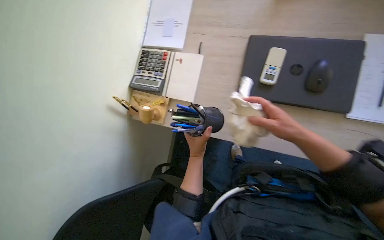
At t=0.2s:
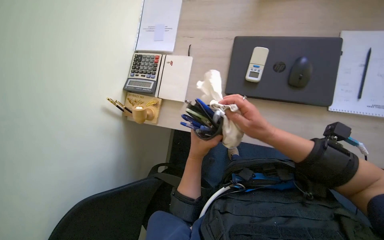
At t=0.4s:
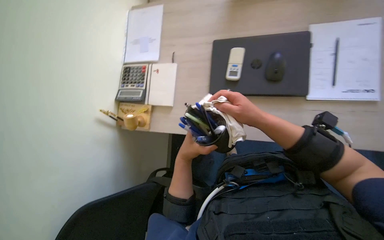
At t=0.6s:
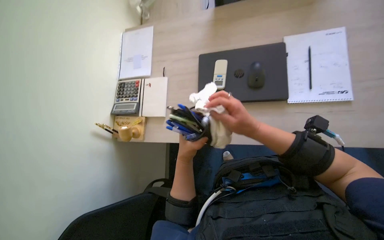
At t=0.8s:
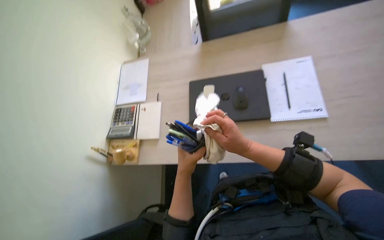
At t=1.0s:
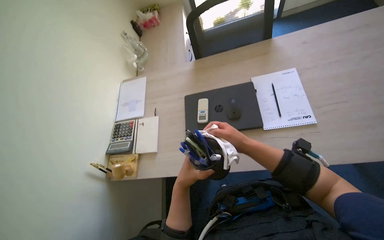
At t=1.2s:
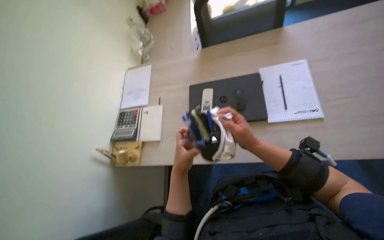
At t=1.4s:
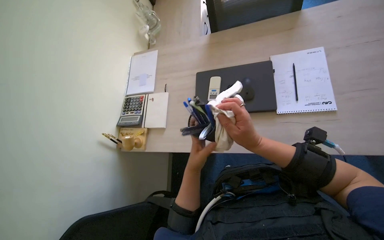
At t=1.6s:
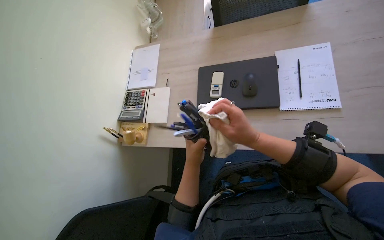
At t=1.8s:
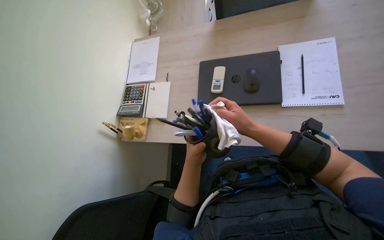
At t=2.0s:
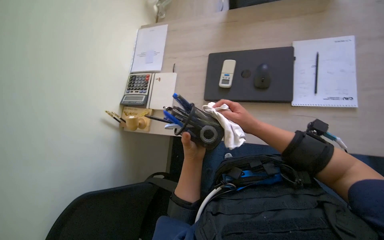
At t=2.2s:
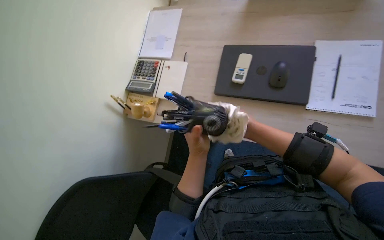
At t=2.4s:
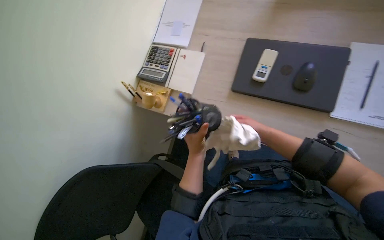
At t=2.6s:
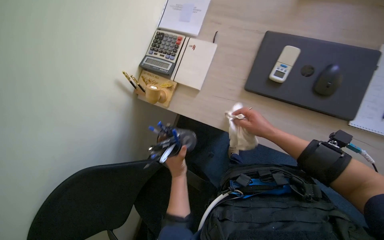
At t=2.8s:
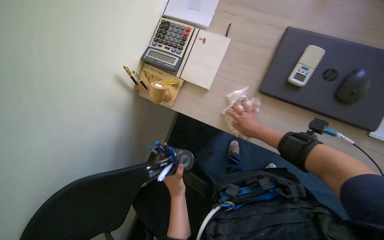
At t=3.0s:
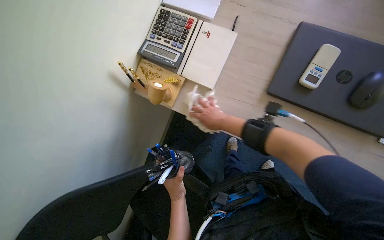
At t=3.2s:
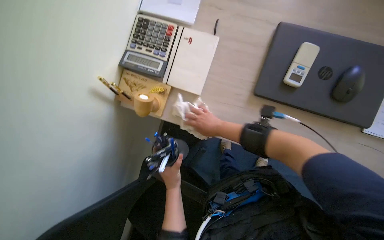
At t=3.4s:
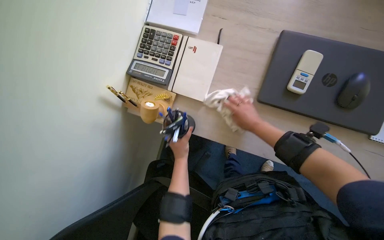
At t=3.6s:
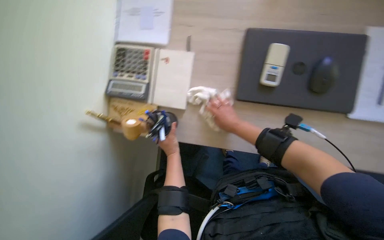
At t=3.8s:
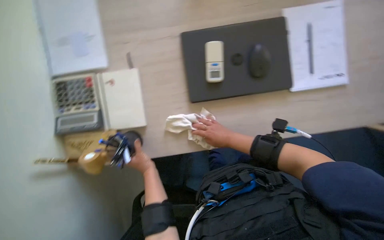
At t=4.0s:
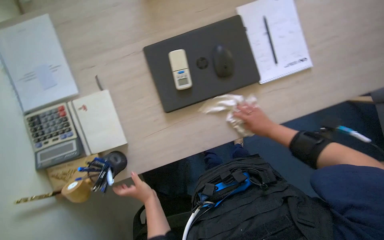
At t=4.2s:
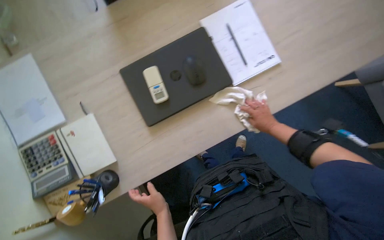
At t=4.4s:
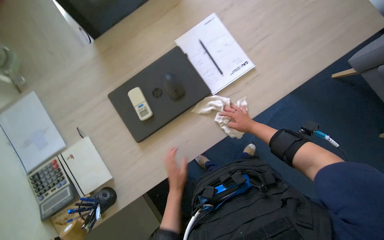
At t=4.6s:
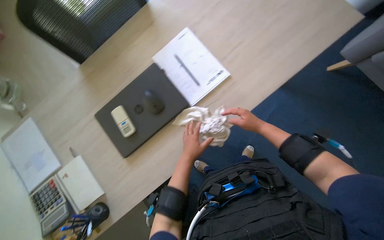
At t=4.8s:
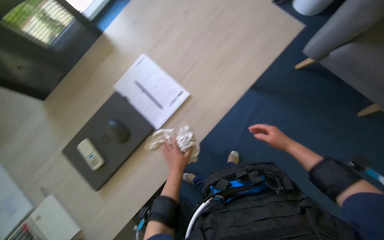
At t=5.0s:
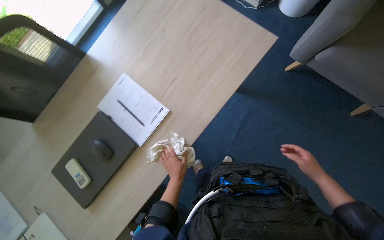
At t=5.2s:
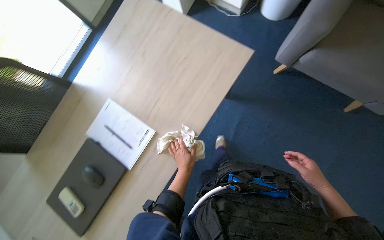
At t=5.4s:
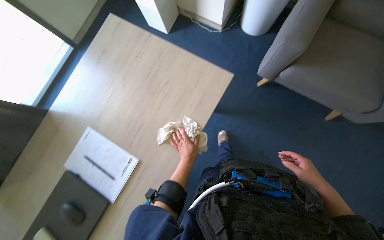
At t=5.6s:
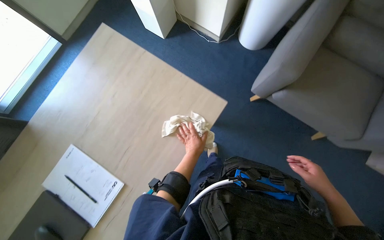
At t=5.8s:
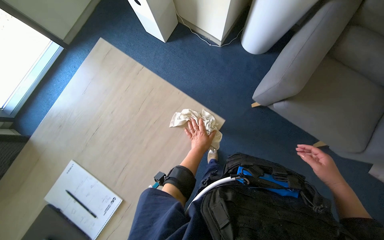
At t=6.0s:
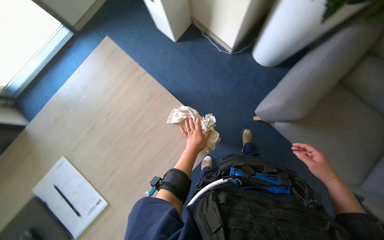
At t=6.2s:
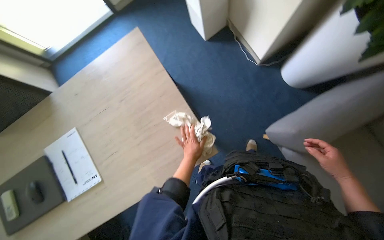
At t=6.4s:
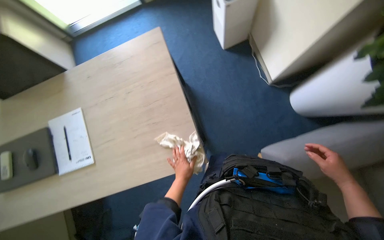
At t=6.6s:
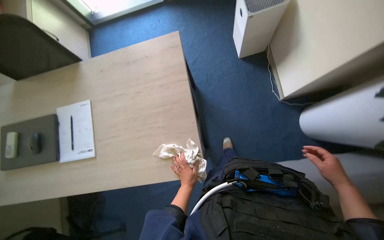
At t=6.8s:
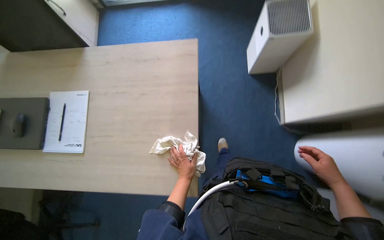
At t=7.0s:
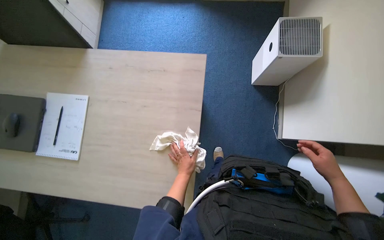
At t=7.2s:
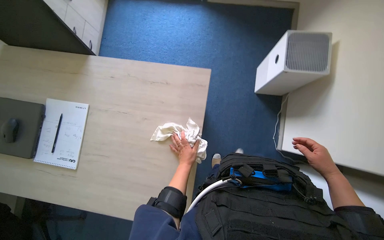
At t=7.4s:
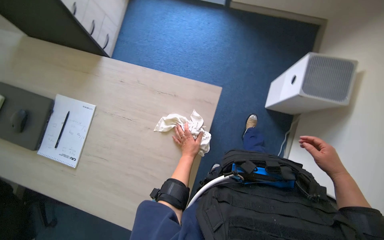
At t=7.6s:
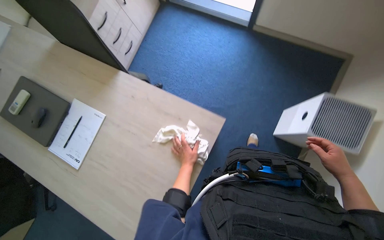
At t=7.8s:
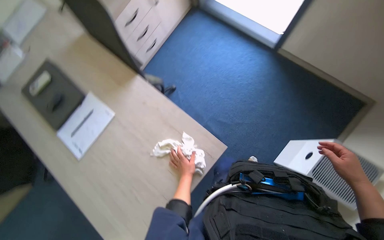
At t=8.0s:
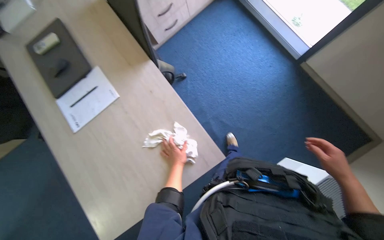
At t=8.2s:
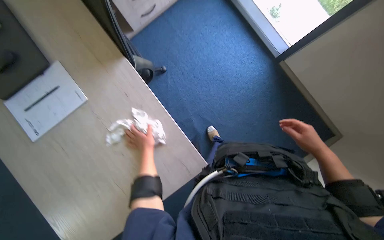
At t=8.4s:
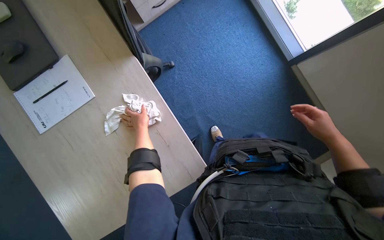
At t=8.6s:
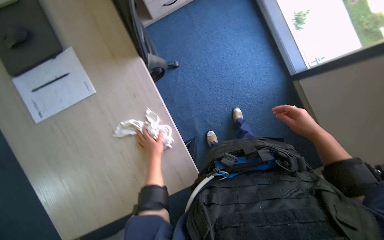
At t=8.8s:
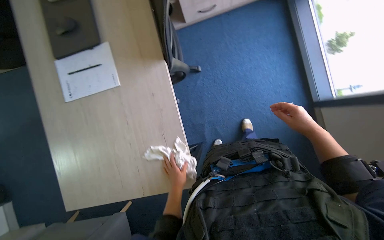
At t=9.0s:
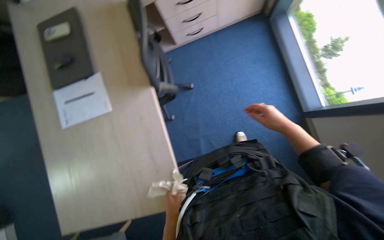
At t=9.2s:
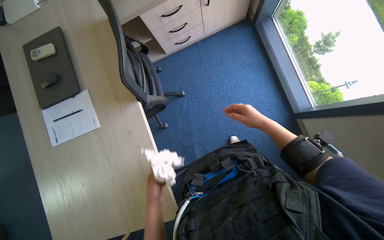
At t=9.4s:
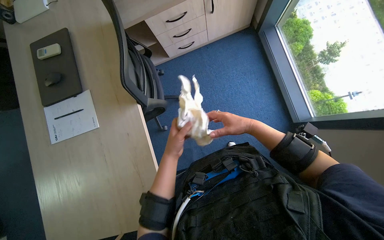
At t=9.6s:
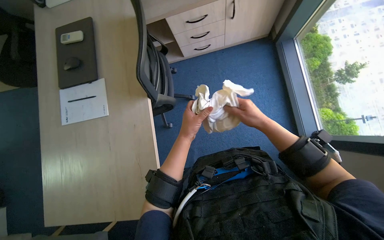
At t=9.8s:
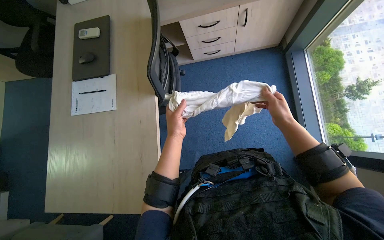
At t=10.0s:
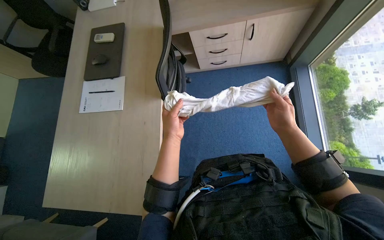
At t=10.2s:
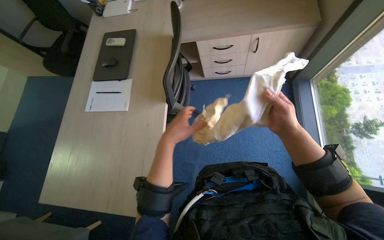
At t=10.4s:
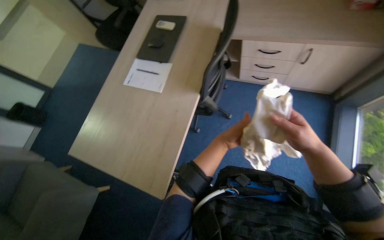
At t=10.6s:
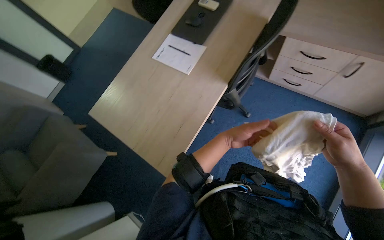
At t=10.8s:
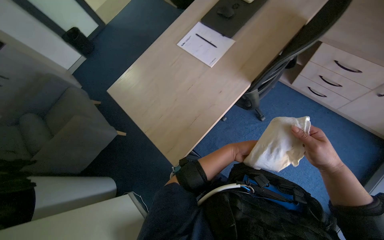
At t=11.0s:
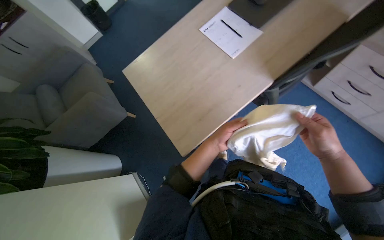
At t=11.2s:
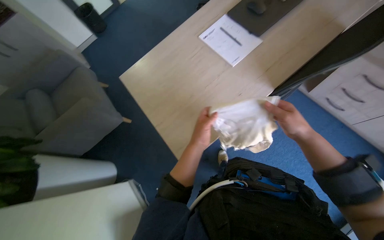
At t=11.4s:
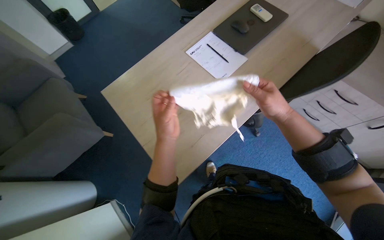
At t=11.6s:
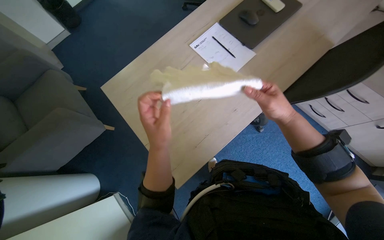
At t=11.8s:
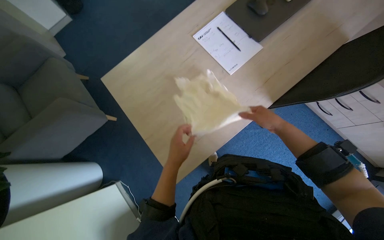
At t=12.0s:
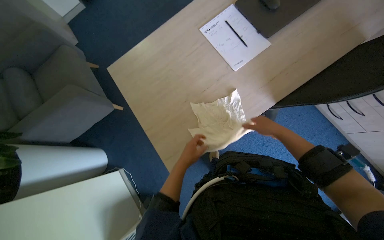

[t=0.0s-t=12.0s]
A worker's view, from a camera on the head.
Job: wiping surfaces.
The whole recording: Wiping office desk and items. The worker wipes the office desk, pen holder, mouse, remote control, and laptop with a cloth.
t=1.6s to t=3.0s: The view tilts approximately 20 degrees downward. Everything in view rotates some 25 degrees clockwise. The left hand heads down the picture, covering roughly 20 cm. Meanwhile the right hand moves farther from the camera and to the left, about 35 cm.
t=3.0s to t=4.4s: The scene turns roughly 60 degrees counterclockwise in the picture.
t=4.4s to t=6.0s: The wearer moves about 80 cm.
t=6.0s to t=7.6s: The wearer's head swings about 55 degrees to the left.
t=7.6s to t=9.0s: The scene rotates clockwise by roughly 30 degrees.
t=9.0s to t=10.4s: The head turns to the left by some 35 degrees.
t=10.4s to t=12.0s: The view tilts approximately 20 degrees downward. The scene rotates clockwise by some 35 degrees.

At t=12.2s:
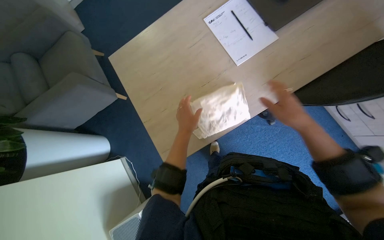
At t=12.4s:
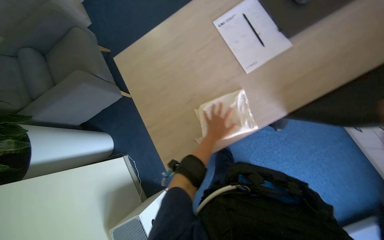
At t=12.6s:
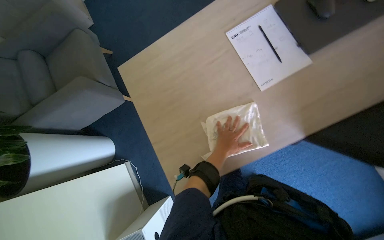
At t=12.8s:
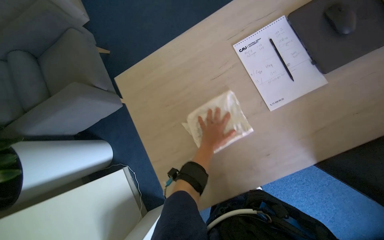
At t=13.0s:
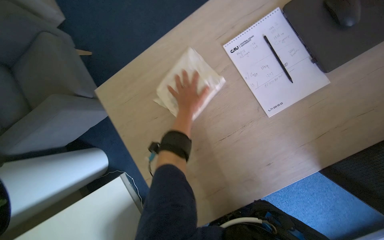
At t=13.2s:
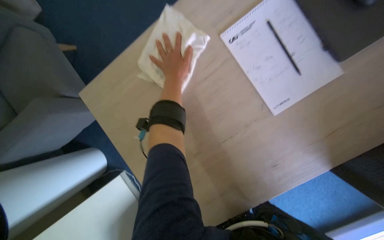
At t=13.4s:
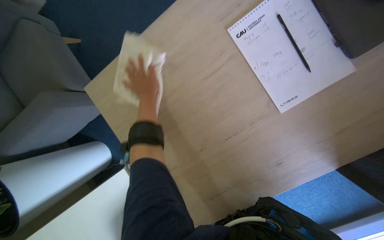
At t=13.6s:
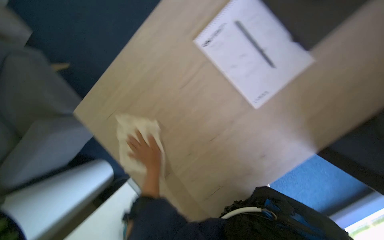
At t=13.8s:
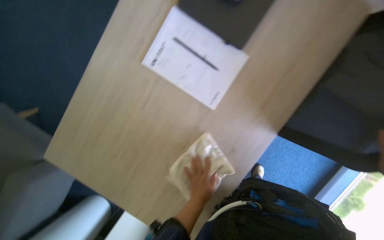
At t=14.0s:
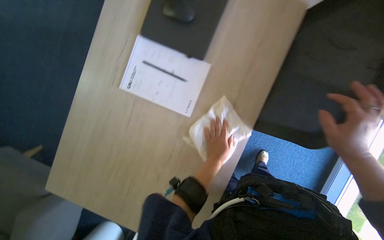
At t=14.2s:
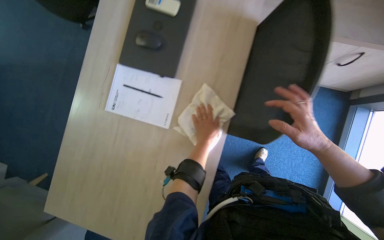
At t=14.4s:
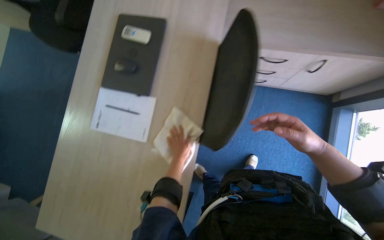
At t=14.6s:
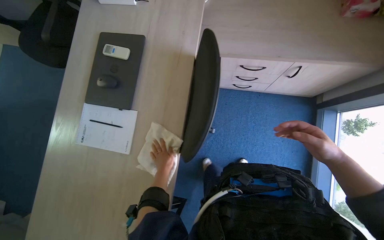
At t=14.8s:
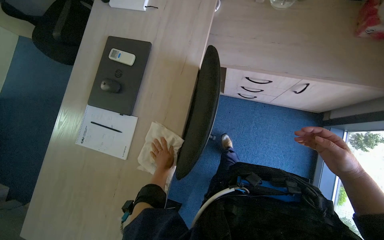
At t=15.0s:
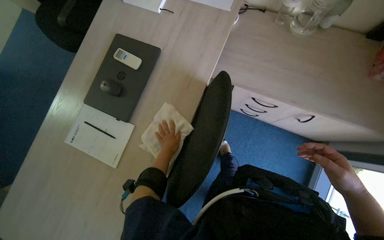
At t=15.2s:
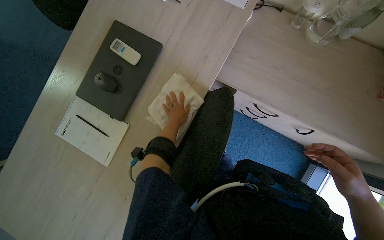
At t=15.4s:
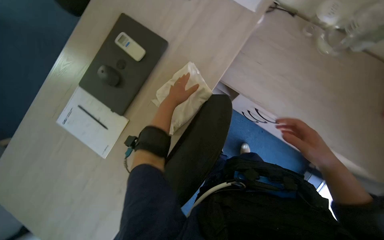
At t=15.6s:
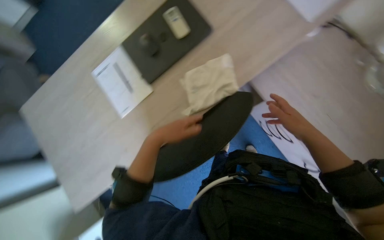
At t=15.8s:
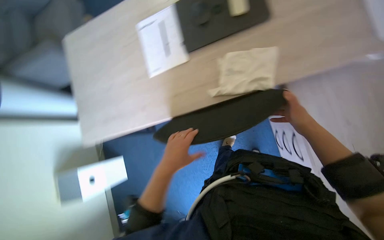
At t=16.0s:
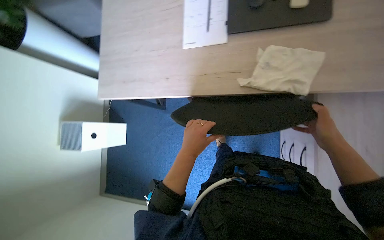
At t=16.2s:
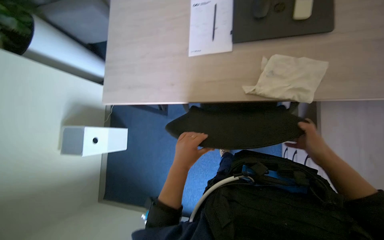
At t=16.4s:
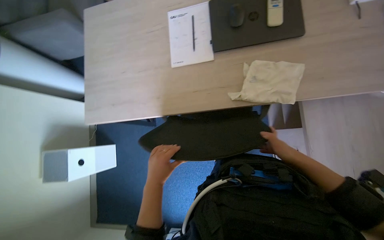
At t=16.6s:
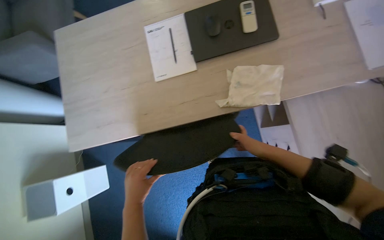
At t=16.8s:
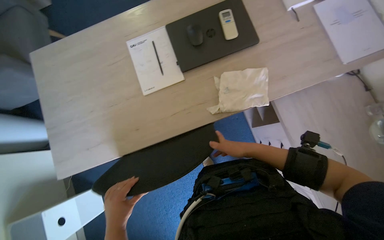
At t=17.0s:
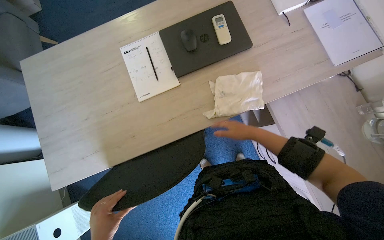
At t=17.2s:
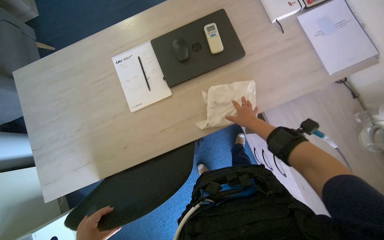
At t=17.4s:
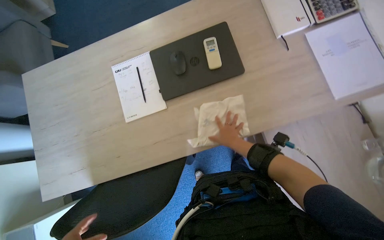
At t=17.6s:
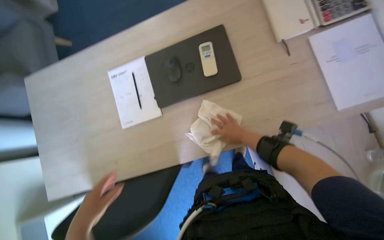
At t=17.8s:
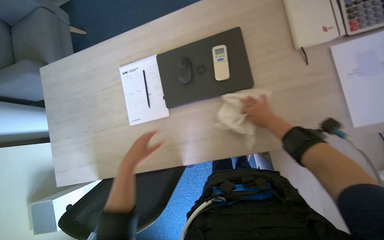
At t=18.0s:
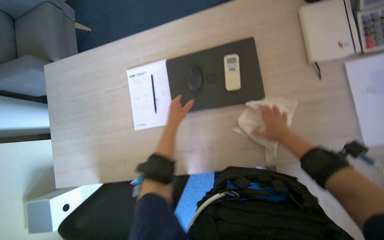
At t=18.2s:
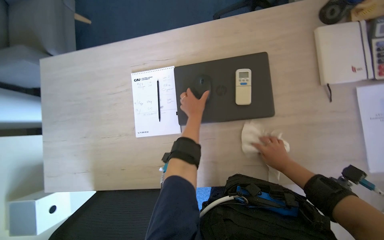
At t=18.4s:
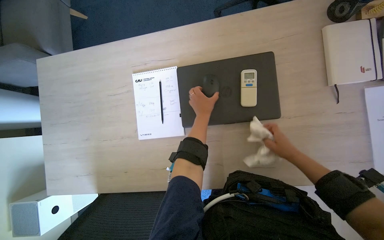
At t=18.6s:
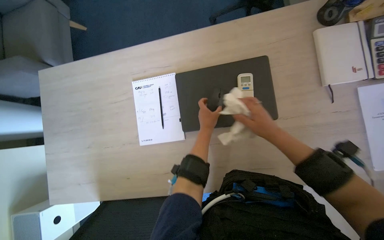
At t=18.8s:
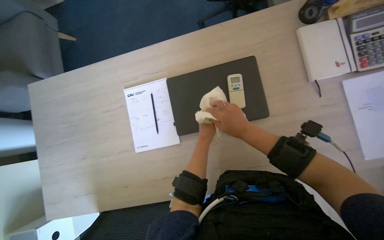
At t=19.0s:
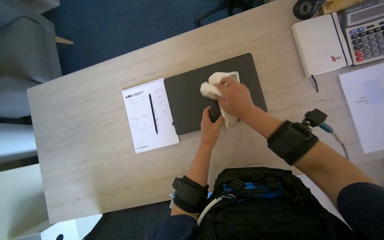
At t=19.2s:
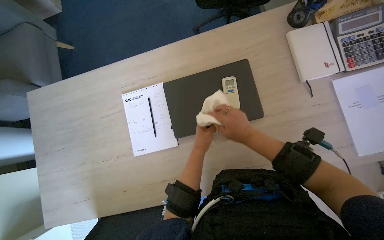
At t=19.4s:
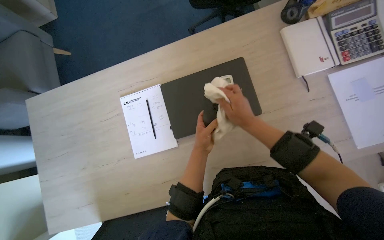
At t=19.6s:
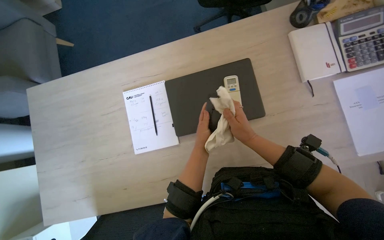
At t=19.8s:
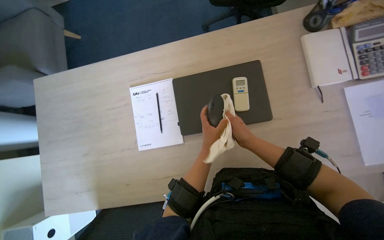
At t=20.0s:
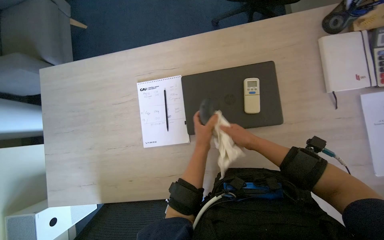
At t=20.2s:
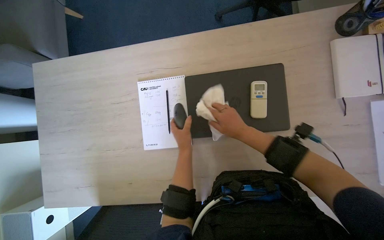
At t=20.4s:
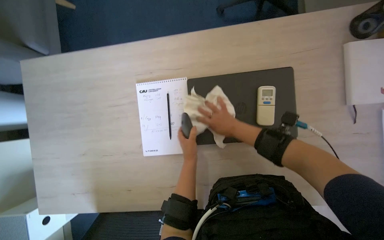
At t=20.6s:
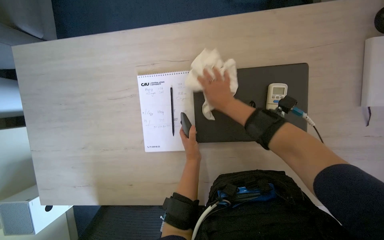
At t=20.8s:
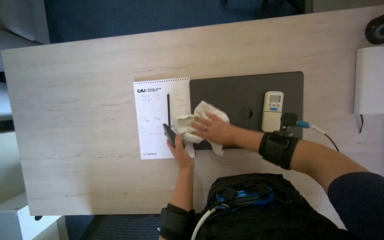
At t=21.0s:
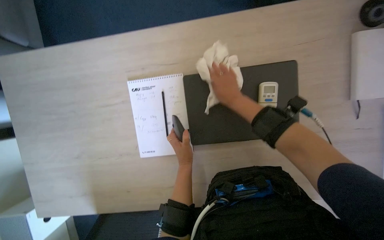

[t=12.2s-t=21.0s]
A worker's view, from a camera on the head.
Job: wiping surfaces.
The whole recording: Wiping office desk and items. The worker wipes the office desk, pen holder, mouse, remote control, and laptop with a cloth.
t=12.2s to t=13.6s: The left hand is displaced to the left by roughly 15 cm.
t=13.6s to t=15.2s: The wearer moves approximately 60 cm.
t=15.2s to t=16.6s: The scene turns approximately 50 degrees clockwise in the picture.
t=18.0s to t=19.6s: The right hand travels to the left and nearer to the camera by about 25 cm.
t=19.6s to t=21.0s: The left hand heads to the left, covering about 10 cm. The right hand goes up and down the picture, roughly 15 cm each way, reversing 2 times.
